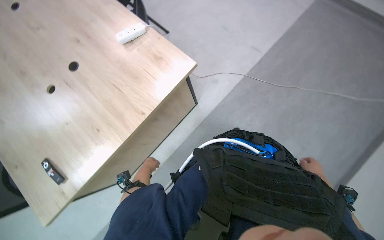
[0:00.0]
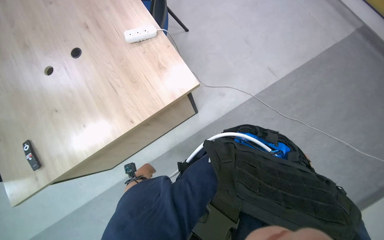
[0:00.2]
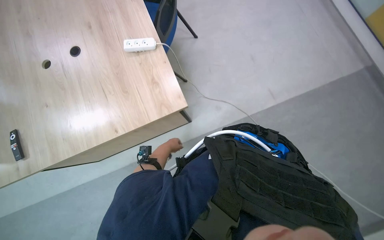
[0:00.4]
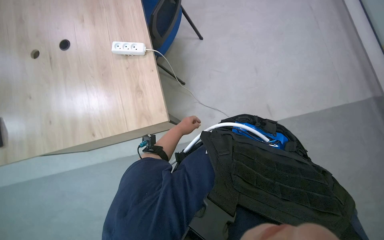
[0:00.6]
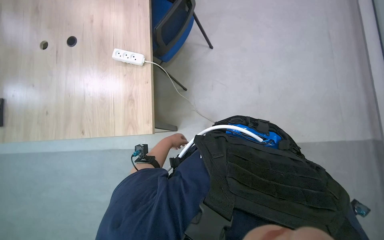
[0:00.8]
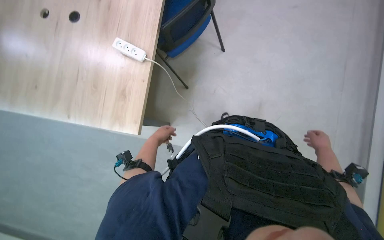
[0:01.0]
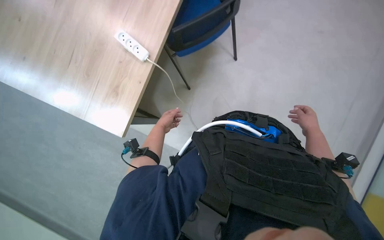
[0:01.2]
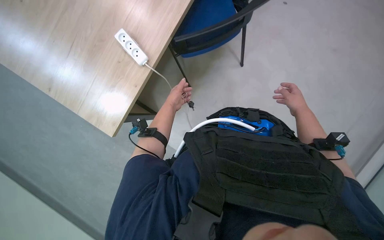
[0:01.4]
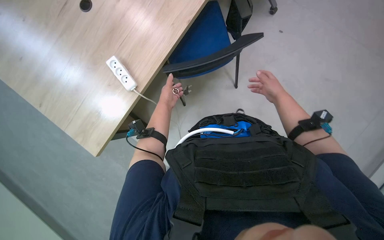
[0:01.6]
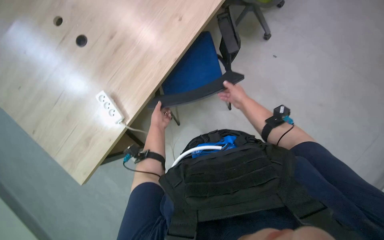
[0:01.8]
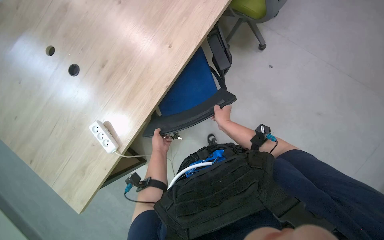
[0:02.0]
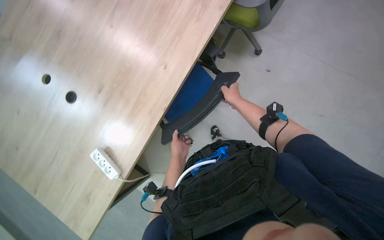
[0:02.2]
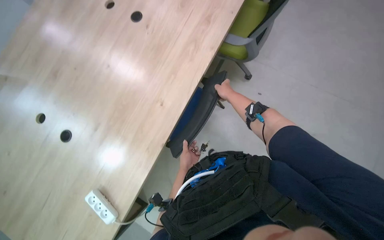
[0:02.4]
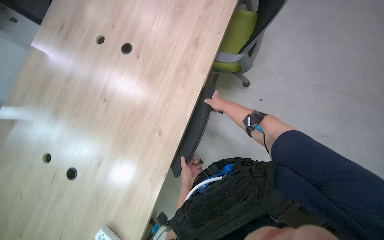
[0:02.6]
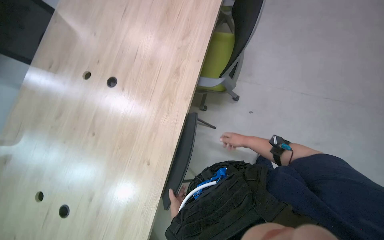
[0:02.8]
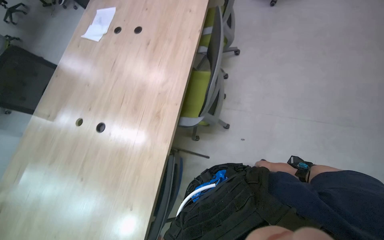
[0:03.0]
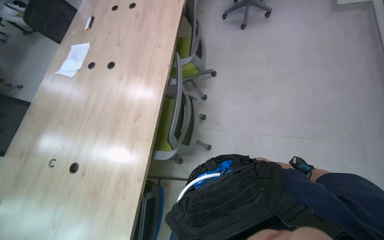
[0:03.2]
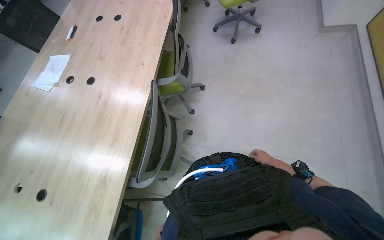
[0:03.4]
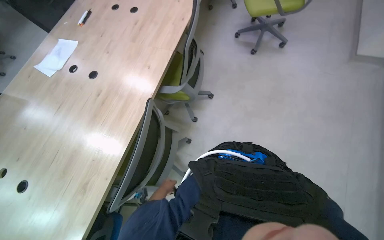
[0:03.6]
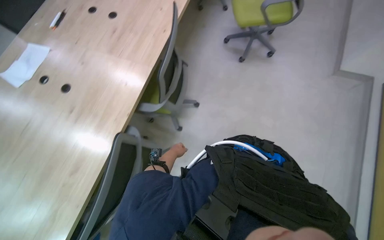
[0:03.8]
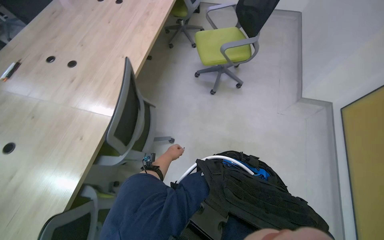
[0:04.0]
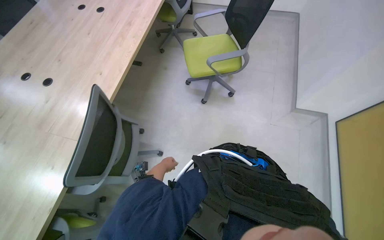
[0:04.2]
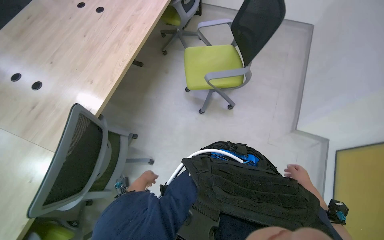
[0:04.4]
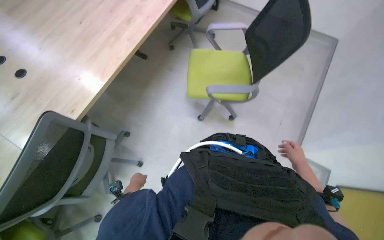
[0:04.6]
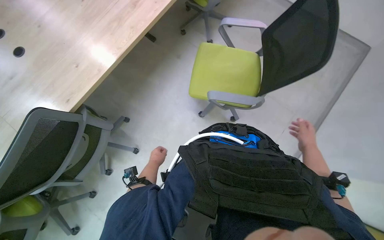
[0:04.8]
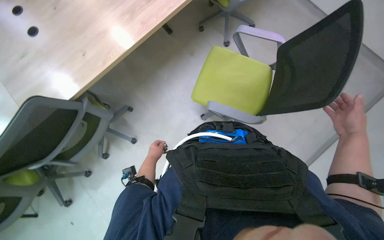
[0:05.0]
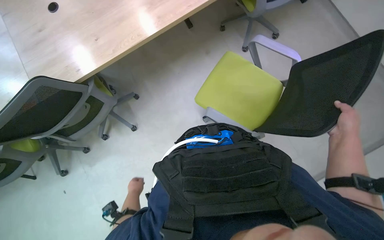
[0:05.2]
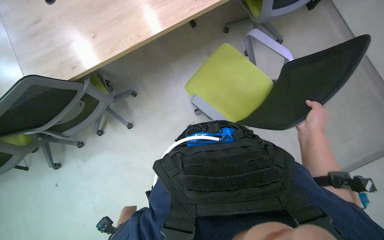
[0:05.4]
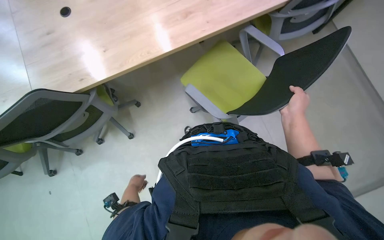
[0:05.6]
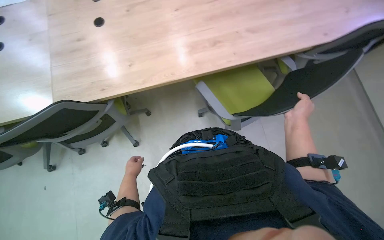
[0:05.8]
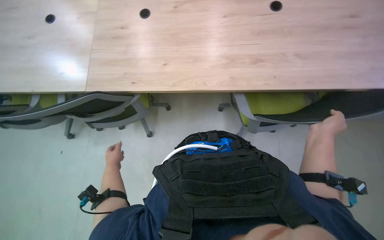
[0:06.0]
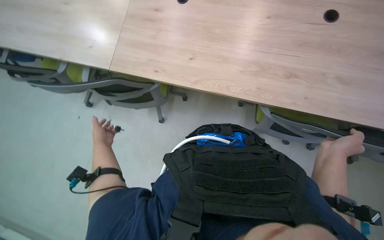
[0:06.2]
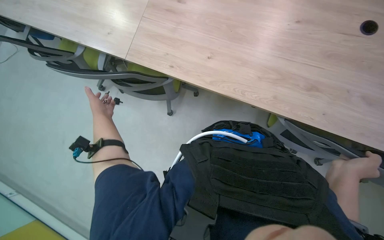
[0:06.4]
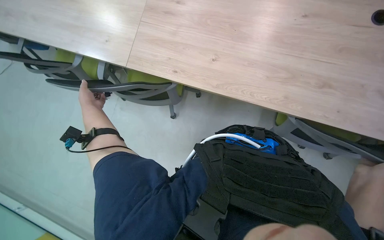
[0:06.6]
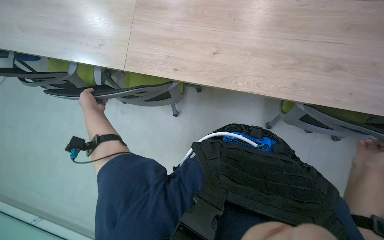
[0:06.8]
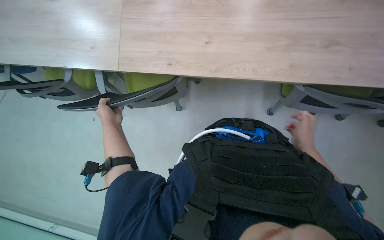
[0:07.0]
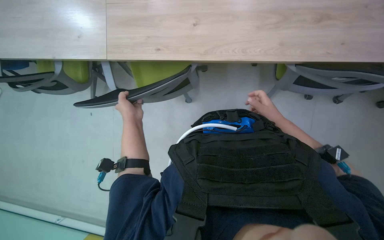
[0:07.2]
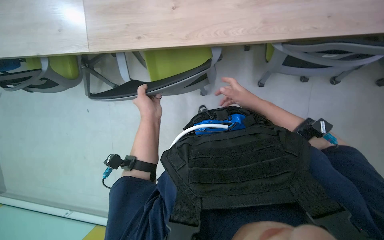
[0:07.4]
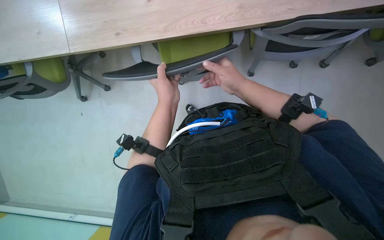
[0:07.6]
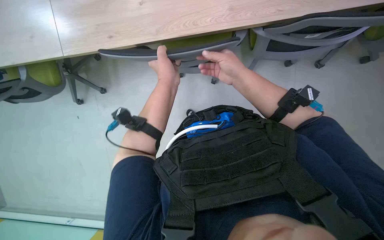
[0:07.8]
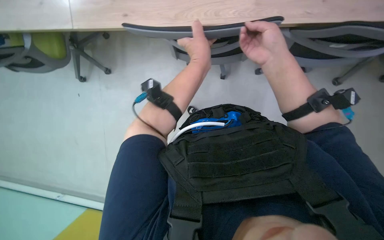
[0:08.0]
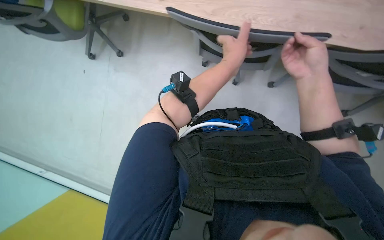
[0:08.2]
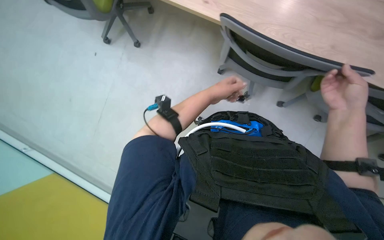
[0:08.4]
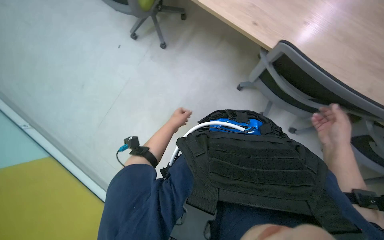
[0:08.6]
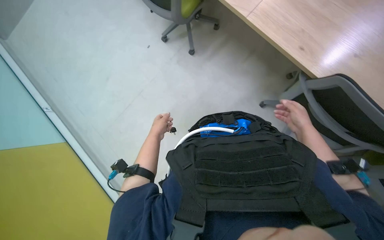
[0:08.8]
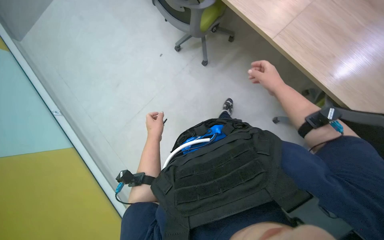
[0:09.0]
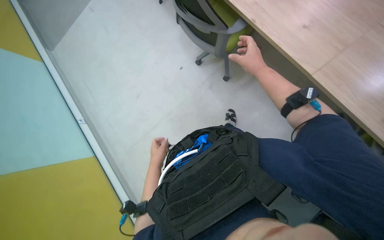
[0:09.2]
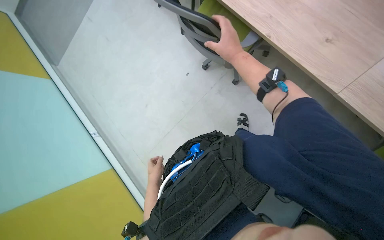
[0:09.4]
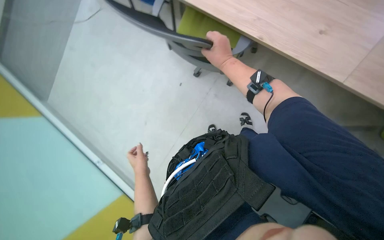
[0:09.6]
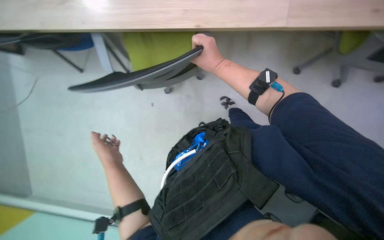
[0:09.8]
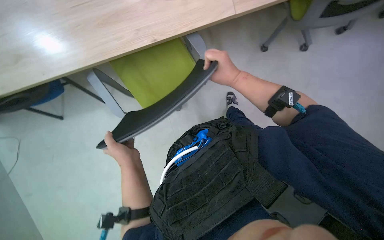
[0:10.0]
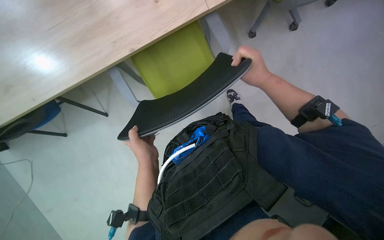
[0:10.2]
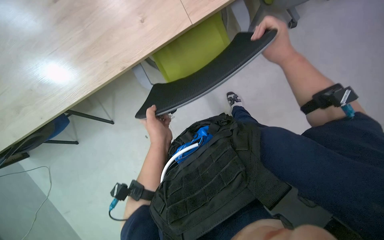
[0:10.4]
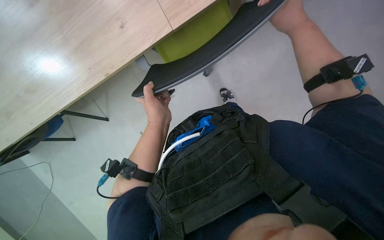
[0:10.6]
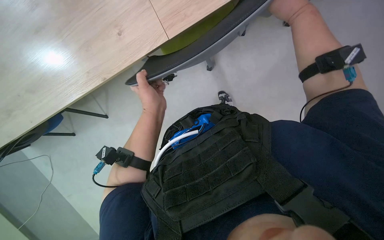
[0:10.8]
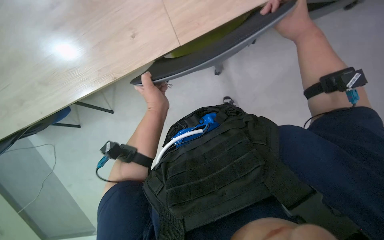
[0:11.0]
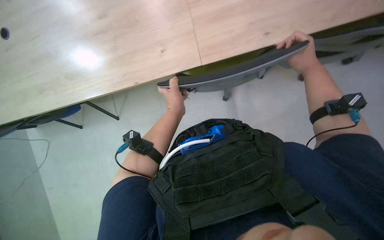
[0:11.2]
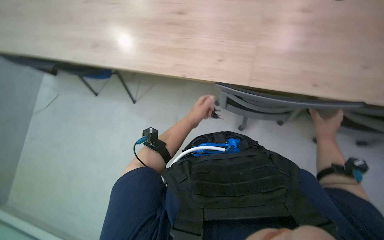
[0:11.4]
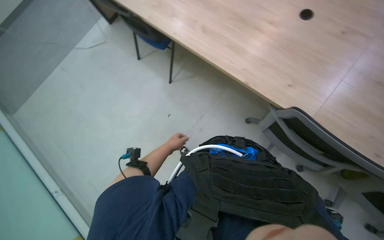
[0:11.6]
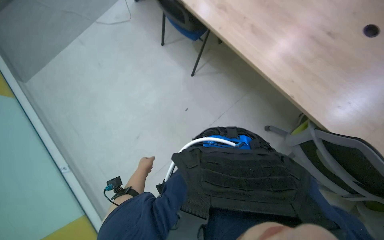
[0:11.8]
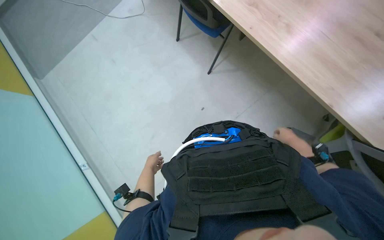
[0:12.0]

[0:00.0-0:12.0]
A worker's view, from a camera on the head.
Job: organizing items.
The whole recording: Moving chairs from table. The worker moves chairs away from the table to clear the area.
0:00.0 to 0:01.6: The wearer moves some 80 cm. The scene turns some 40 degrees clockwise in the picture.
0:03.0 to 0:04.4: The camera is carried about 1 m. The view tilts roughly 15 degrees upward.
0:04.4 to 0:06.0: The wearer moves some 40 cm. The head rotates some 50 degrees to the left.
0:06.0 to 0:07.6: The view tips downward by approximately 30 degrees.
0:07.6 to 0:09.0: Everything in view rotates roughly 25 degrees clockwise.
0:10.4 to 0:12.0: The left hand goes about 25 cm down the picture, to the left and farther from the camera.

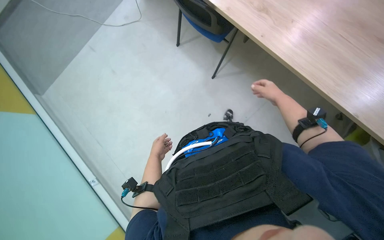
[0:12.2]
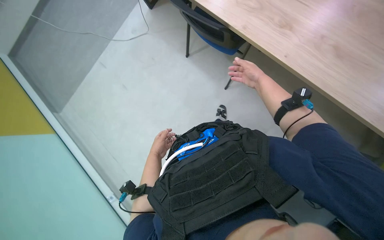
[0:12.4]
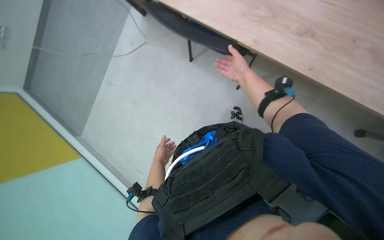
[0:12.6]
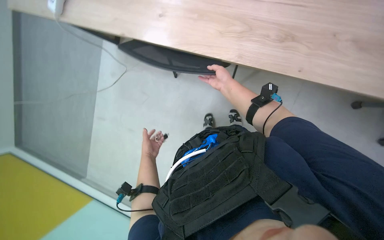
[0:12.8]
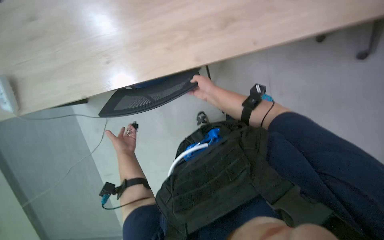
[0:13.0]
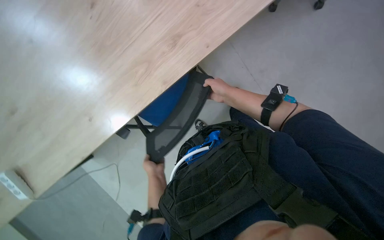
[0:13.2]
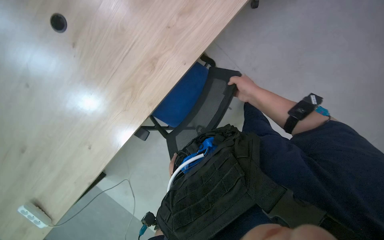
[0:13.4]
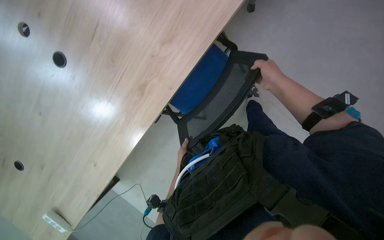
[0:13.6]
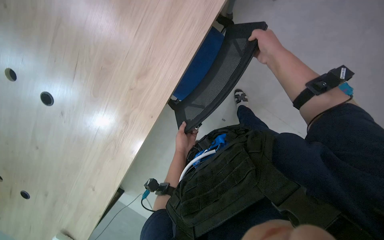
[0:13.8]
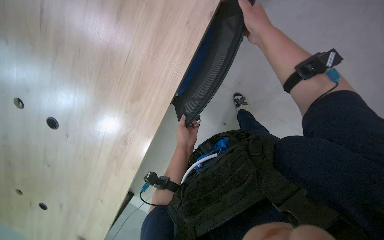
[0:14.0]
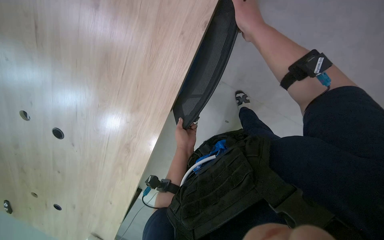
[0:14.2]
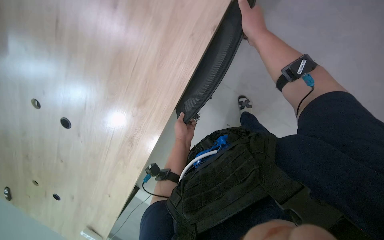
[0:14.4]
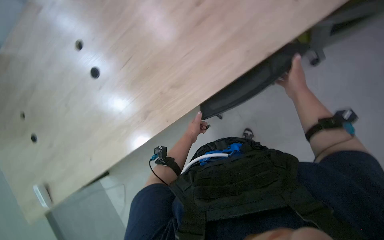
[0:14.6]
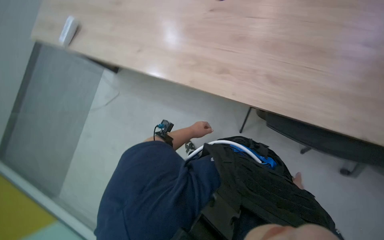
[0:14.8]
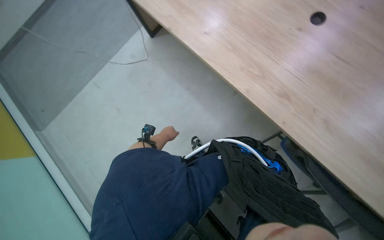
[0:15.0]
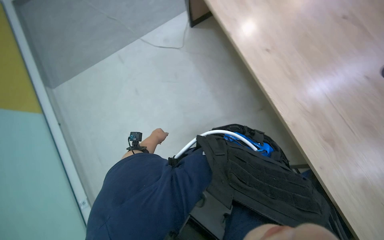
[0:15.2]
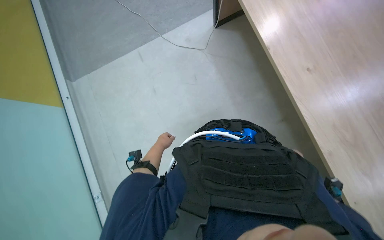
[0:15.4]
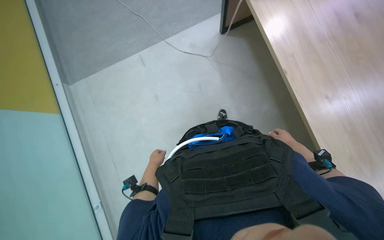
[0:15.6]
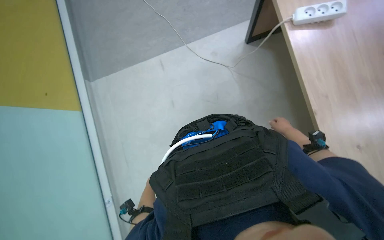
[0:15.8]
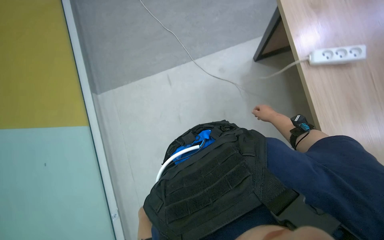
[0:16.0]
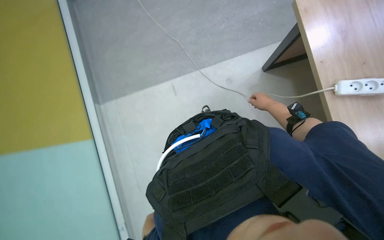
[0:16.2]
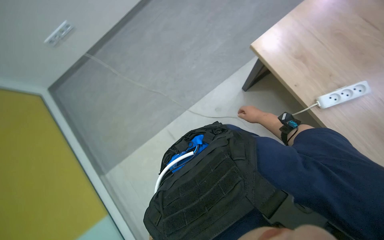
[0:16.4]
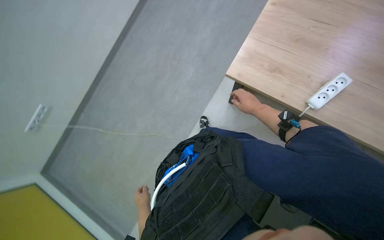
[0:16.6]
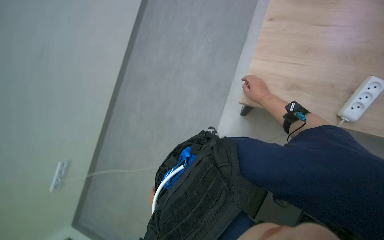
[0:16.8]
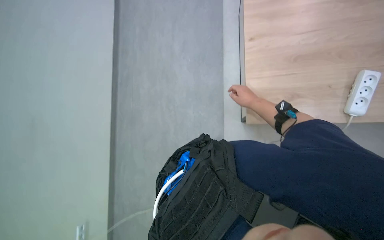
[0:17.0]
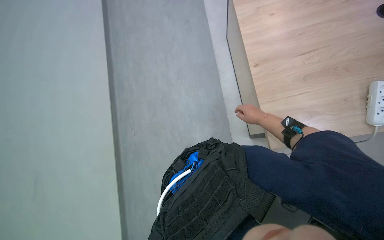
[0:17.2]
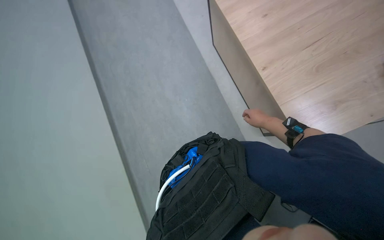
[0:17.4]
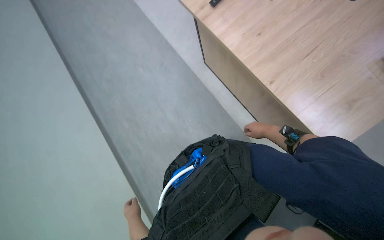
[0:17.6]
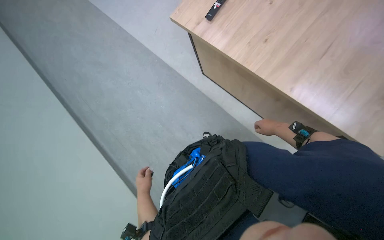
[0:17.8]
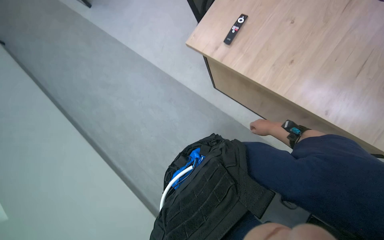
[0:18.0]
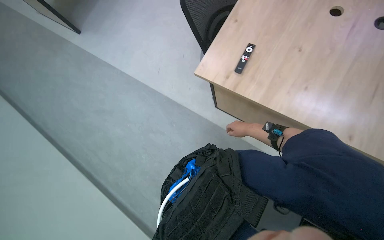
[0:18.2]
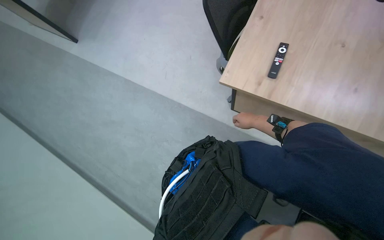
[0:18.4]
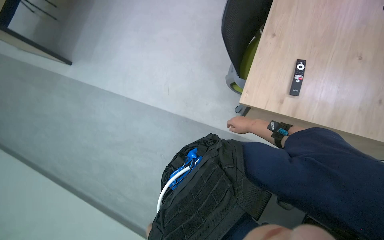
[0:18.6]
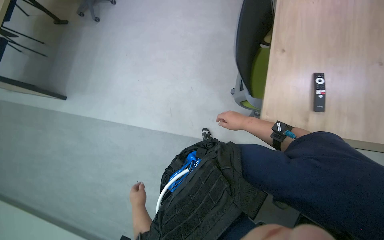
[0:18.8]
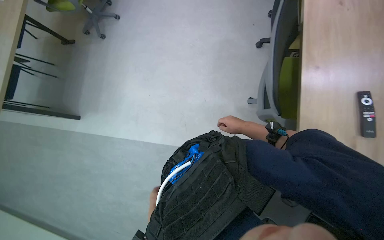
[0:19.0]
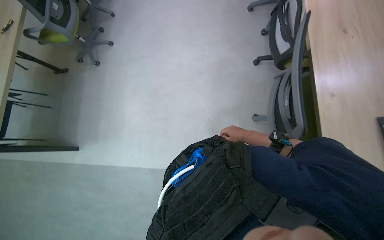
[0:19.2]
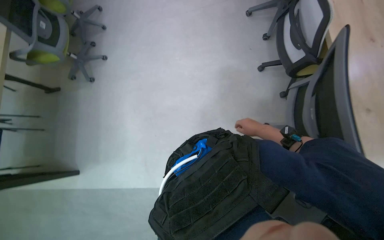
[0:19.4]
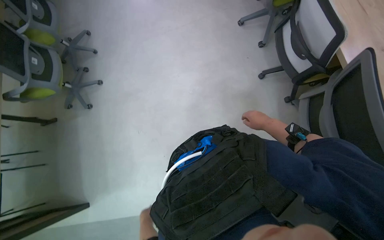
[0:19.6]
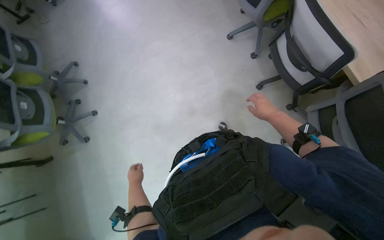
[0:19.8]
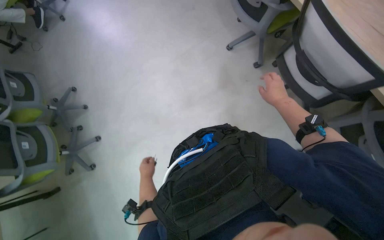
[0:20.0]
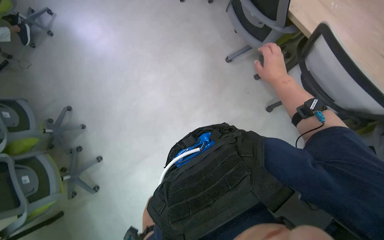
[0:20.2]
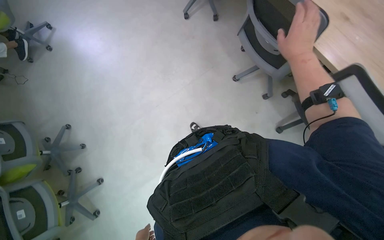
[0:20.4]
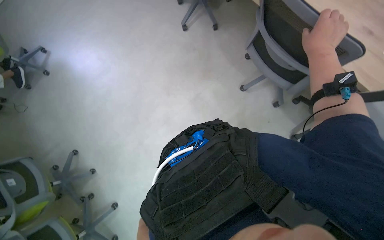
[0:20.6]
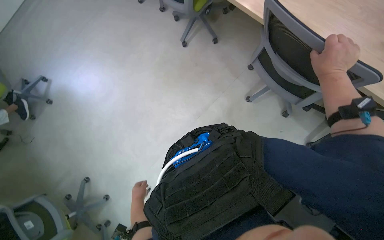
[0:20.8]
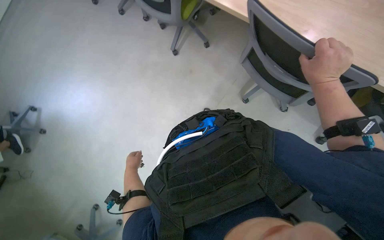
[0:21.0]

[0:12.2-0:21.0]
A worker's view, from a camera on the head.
Job: organizing items.
The whole recording: Moving chairs from table. The worker moves chairs away from the table to clear the area.
0:12.2 to 0:13.6: The scene turns some 50 degrees counterclockwise in the picture.
0:13.6 to 0:15.2: The left hand shifts approximately 15 cm to the left. Meanwhile the right hand goes some 25 cm down the picture.
0:15.2 to 0:16.6: Everything in view rotates some 35 degrees counterclockwise.
0:16.6 to 0:18.0: The wearer moves some 90 cm. The view tilts some 25 degrees upward. The scene rotates counterclockwise by roughly 75 degrees.
0:18.0 to 0:19.6: The camera travels approximately 1.5 m. The wearer looks roughly 50 degrees further to the right.
0:19.6 to 0:21.0: The head travels approximately 1 m. The scene turns approximately 40 degrees counterclockwise in the picture.
